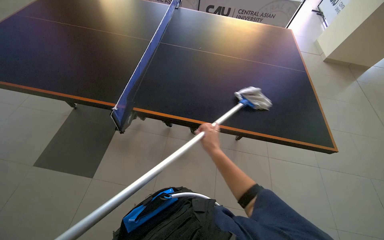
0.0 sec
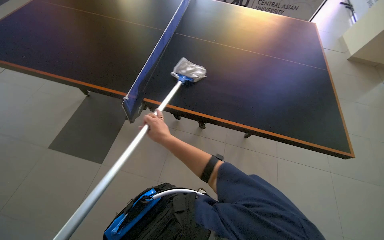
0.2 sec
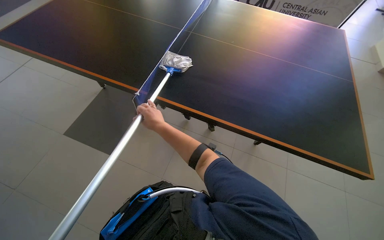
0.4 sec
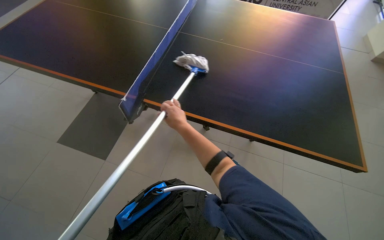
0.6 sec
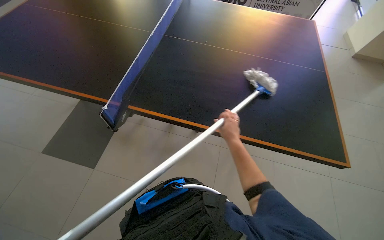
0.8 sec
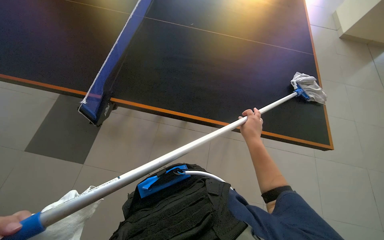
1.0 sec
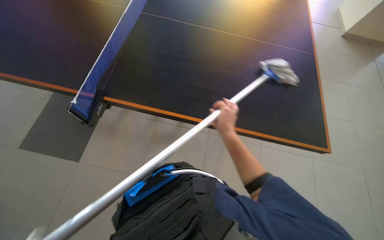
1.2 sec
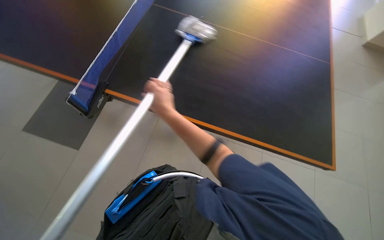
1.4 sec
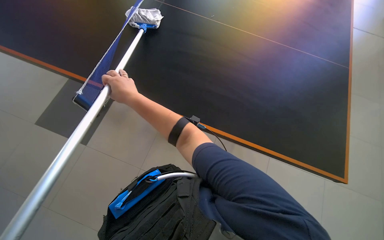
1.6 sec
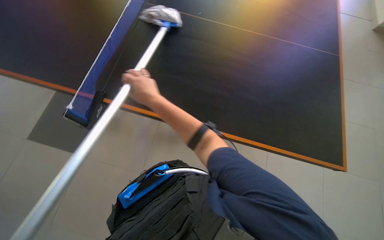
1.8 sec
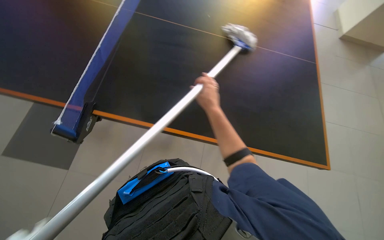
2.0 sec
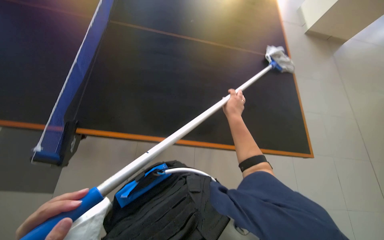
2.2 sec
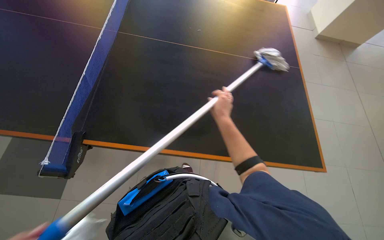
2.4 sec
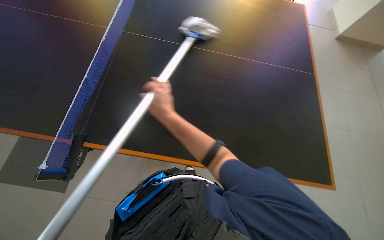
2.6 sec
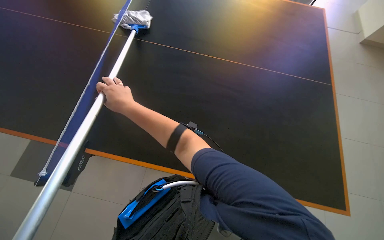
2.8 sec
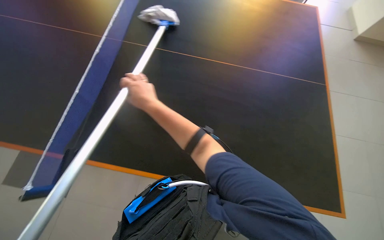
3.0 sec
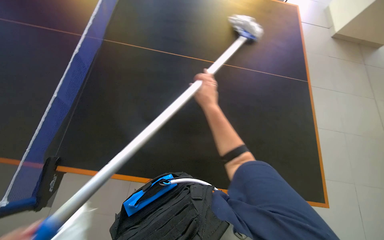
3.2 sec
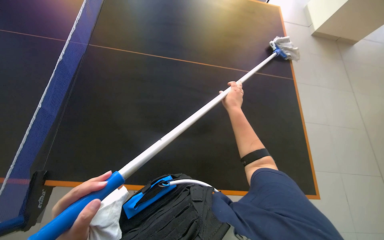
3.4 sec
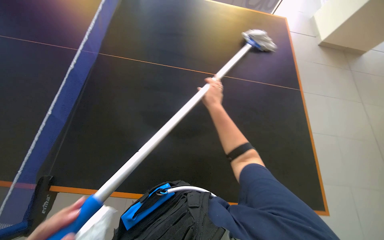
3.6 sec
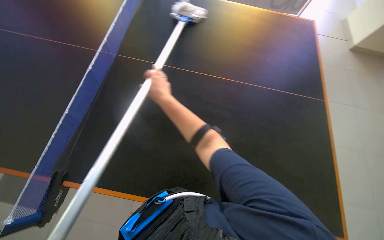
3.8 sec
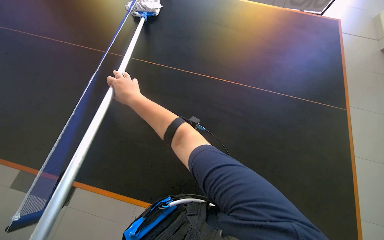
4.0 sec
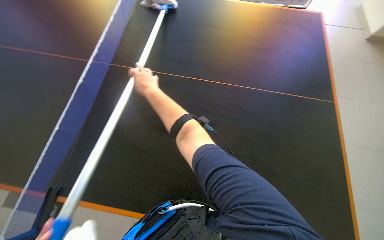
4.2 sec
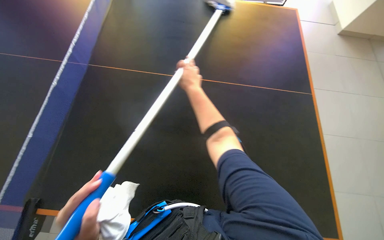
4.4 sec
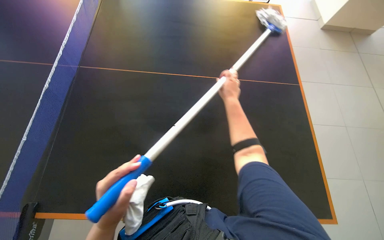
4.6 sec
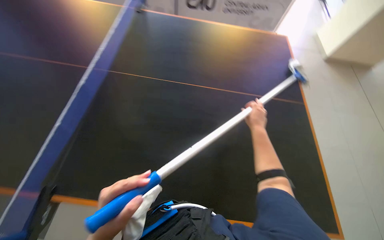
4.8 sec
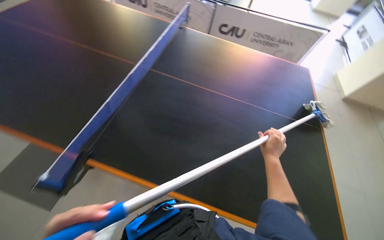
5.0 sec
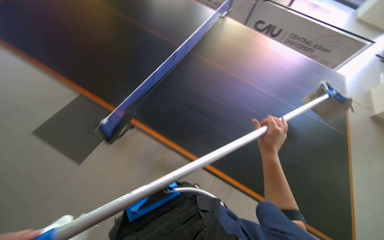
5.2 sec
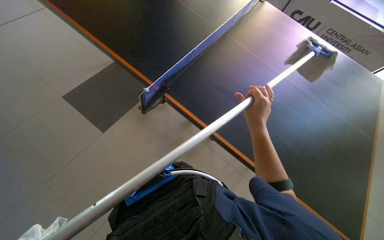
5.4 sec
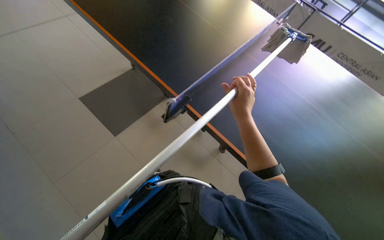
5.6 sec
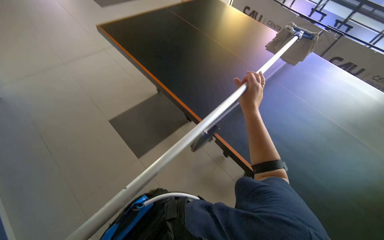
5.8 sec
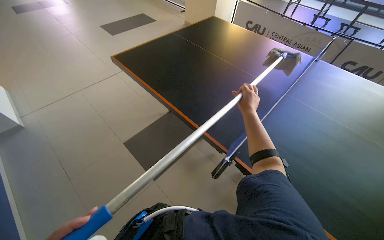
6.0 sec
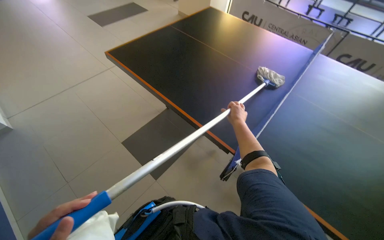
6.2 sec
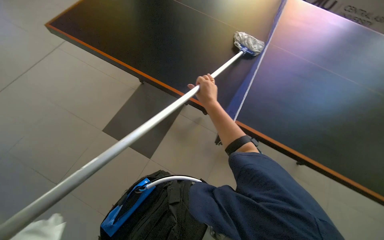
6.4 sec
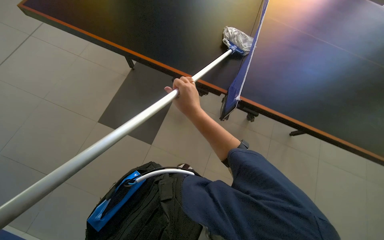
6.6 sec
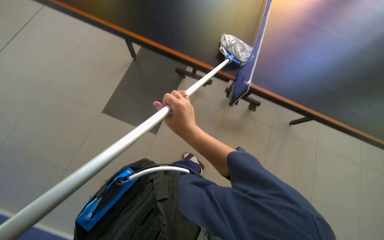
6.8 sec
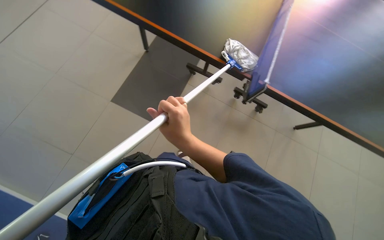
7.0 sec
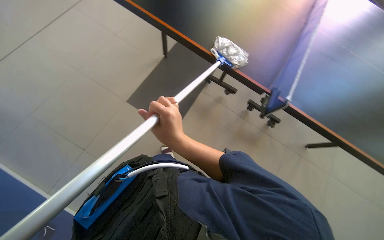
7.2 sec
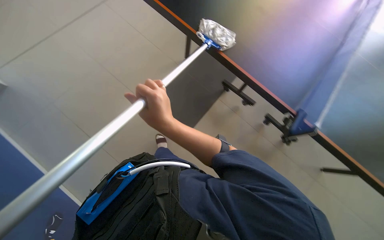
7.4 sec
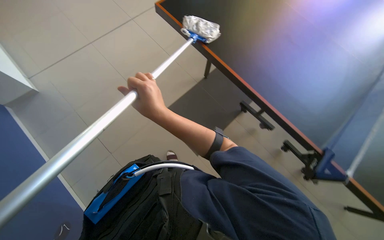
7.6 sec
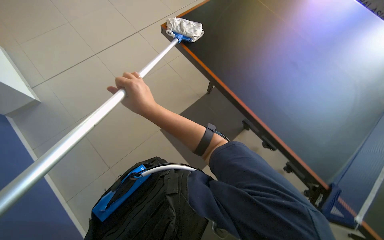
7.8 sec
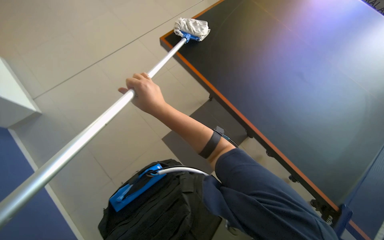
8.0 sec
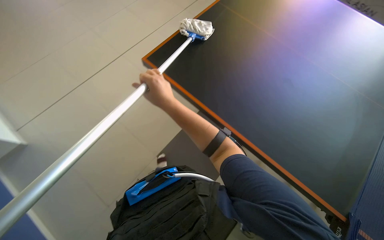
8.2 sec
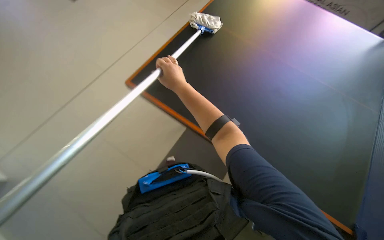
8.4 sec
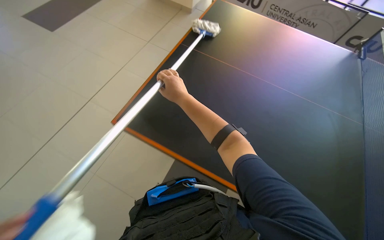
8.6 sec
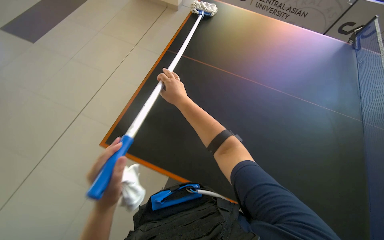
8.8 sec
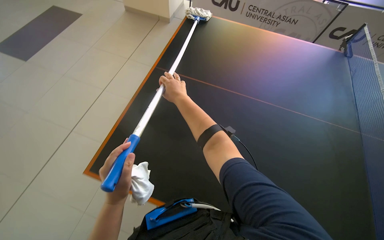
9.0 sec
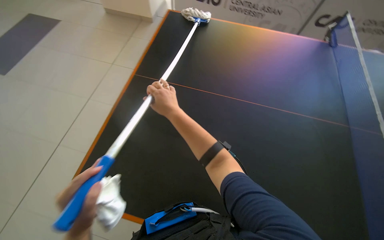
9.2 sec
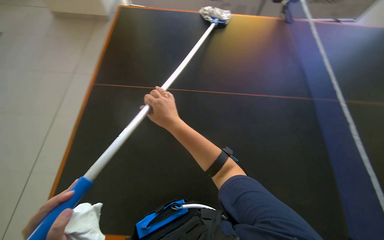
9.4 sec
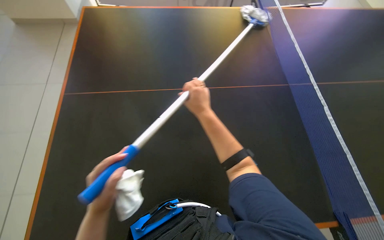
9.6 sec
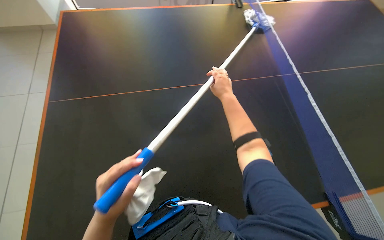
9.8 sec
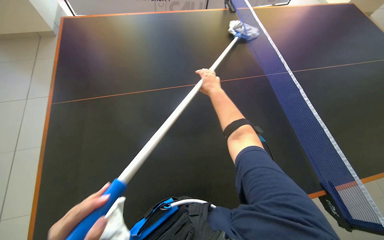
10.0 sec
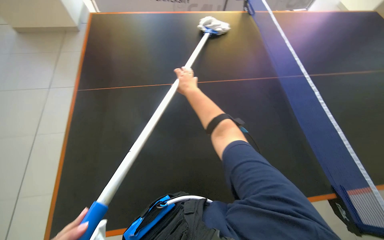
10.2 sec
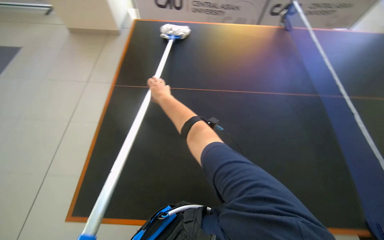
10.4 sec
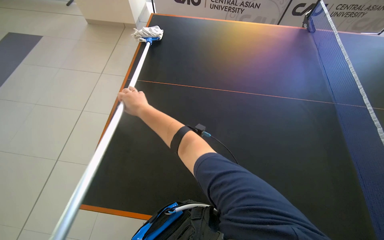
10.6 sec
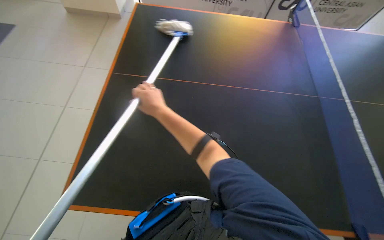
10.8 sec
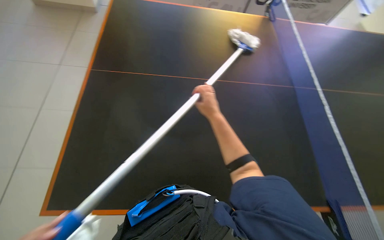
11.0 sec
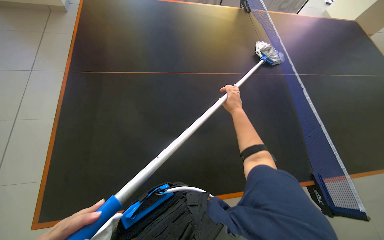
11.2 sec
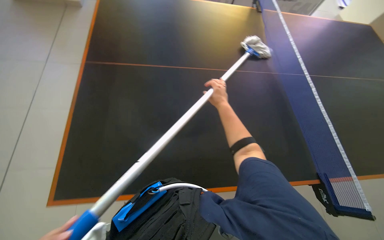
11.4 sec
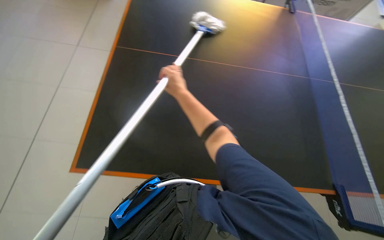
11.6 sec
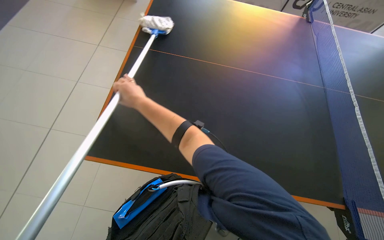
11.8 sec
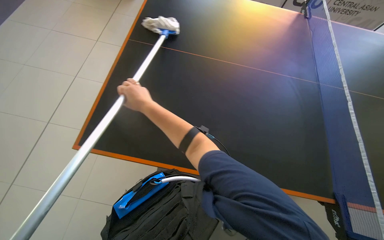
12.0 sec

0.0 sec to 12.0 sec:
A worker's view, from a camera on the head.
Job: wiping surfaces.
The whole recording: Cleaning table surface with mop. The worker cleans the table surface using a mop.
1.6 sec to 3.0 sec: The right hand reaches about 35 cm to the right, then returns.
3.0 sec to 4.4 sec: The right hand moves left and right over roughly 30 cm, changing direction 2 times.
4.4 sec to 6.0 sec: The view pans to the left by approximately 25 degrees. The view tips upward by about 15 degrees. The right hand moves left and right over about 30 cm, changing direction 2 times.
6.0 sec to 7.6 sec: The view tips downward by roughly 15 degrees.
7.6 sec to 9.0 sec: The right hand travels farther from the camera by roughly 20 cm.
10.4 sec to 12.0 sec: The right hand goes left and right, approximately 35 cm each way, reversing 2 times.

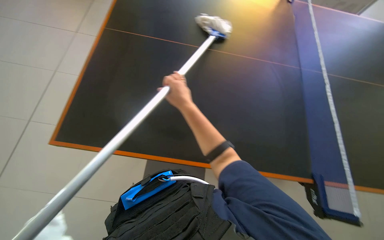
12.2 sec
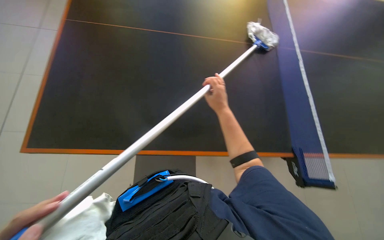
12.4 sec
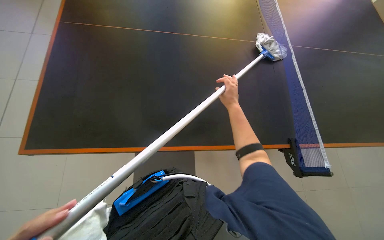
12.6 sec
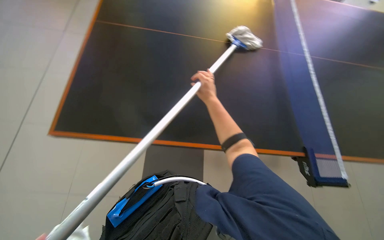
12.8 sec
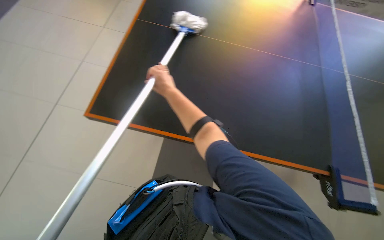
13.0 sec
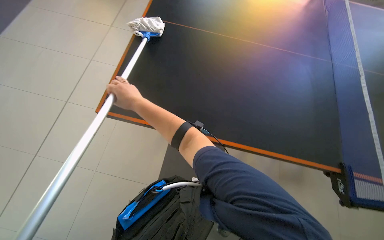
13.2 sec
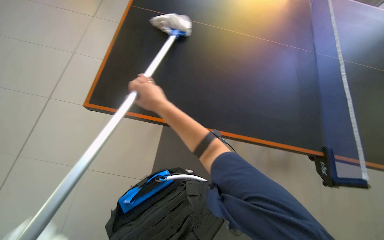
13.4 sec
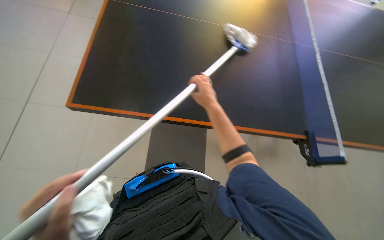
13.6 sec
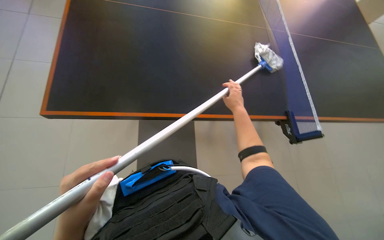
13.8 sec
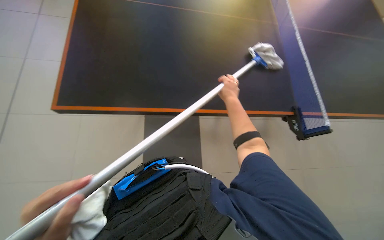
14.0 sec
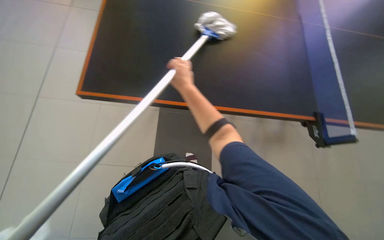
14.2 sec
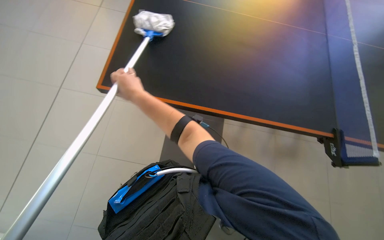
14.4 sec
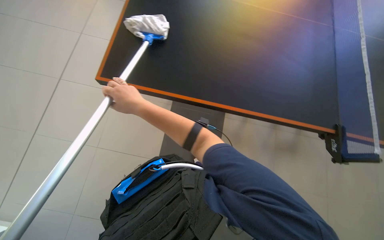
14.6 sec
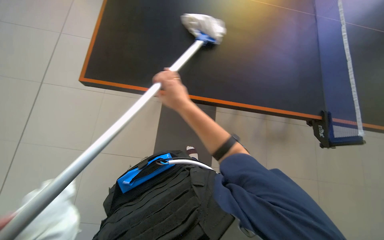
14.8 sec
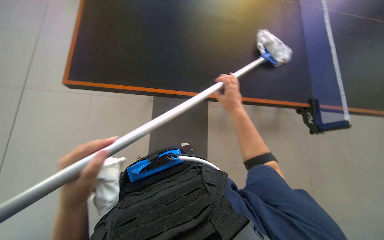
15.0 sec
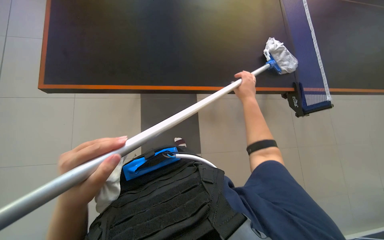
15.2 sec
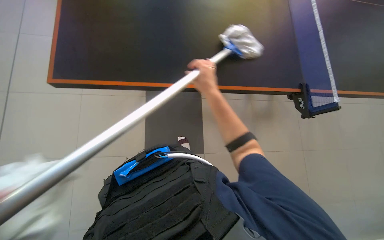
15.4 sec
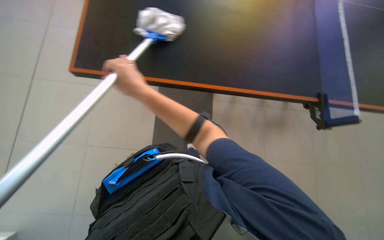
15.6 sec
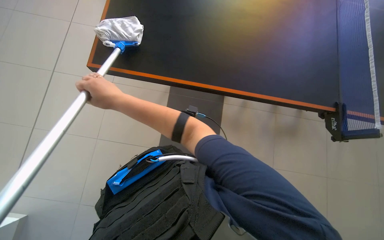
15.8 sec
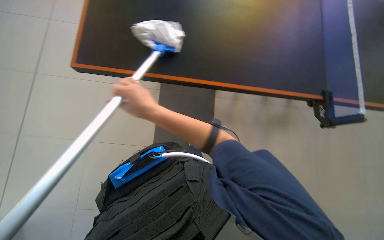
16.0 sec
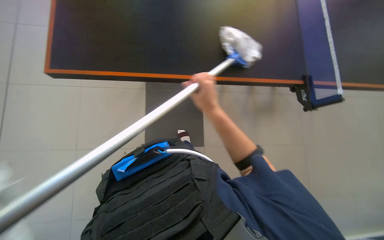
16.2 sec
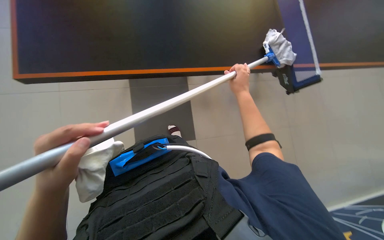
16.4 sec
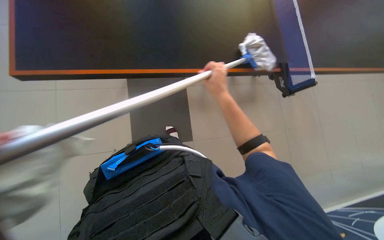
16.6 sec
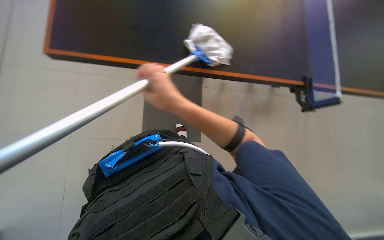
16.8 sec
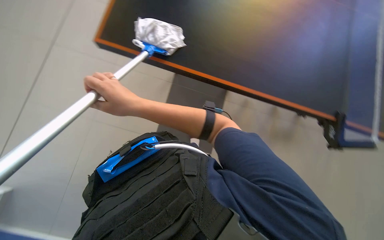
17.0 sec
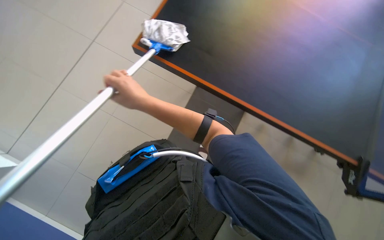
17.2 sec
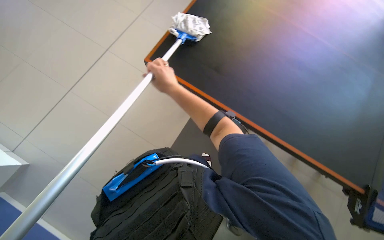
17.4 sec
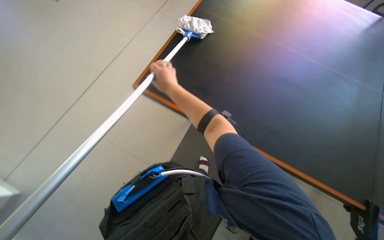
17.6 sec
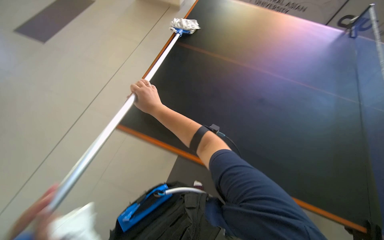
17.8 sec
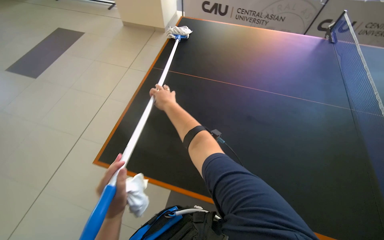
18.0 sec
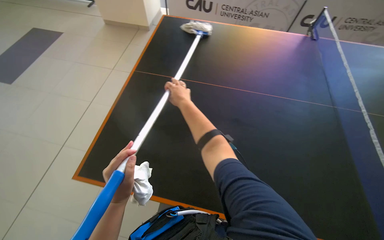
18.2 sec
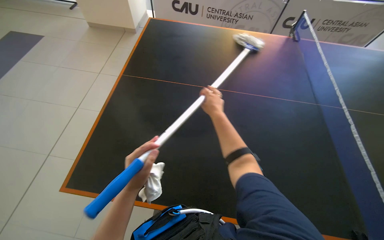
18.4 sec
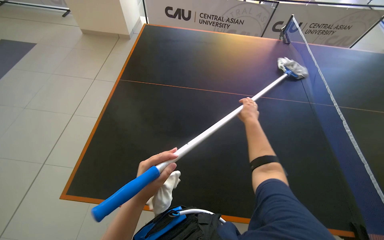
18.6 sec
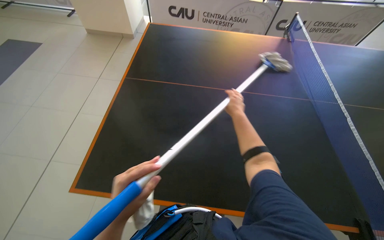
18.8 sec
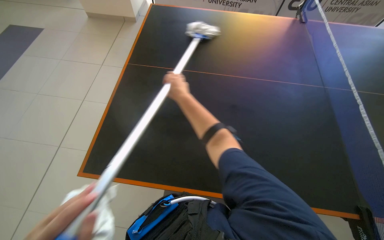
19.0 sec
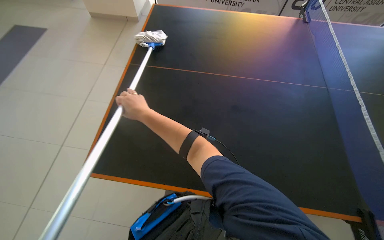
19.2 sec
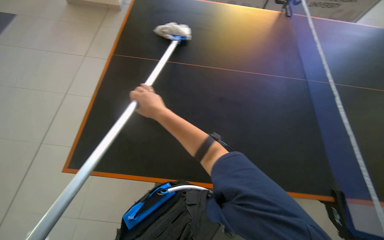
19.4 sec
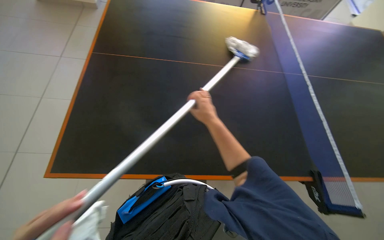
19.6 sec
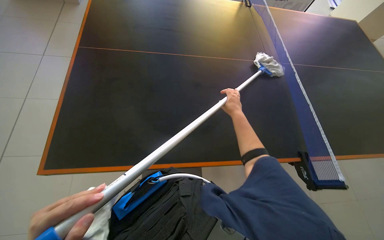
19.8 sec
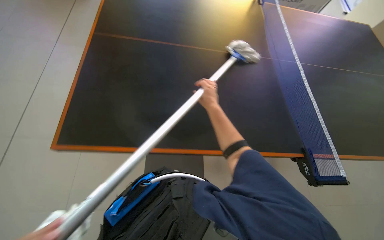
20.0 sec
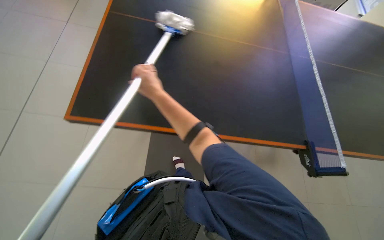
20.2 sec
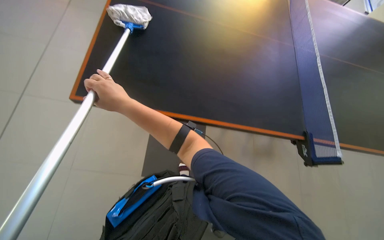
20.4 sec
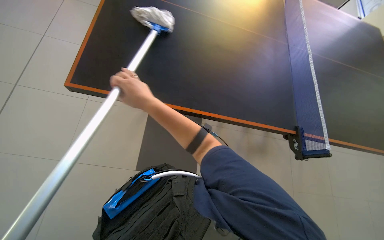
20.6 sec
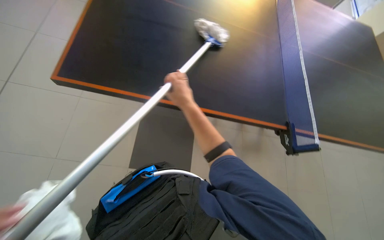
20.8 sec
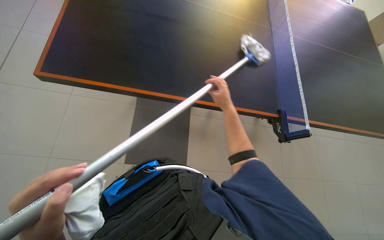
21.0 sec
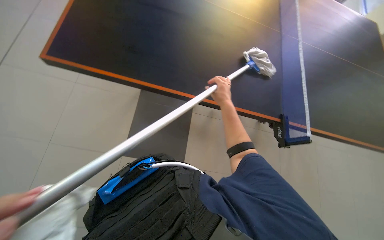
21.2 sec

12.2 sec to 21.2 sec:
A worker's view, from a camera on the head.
Job: wiping surfaces.
The whole recording: Cleaning table surface with mop. The worker cleans the table surface using a mop.
12.2 sec to 13.8 sec: The wearer's head swings some 20 degrees to the right. The right hand goes left and right, some 35 cm each way, reversing 2 times.
13.8 sec to 15.2 sec: The right hand reaches roughly 35 cm to the left, then returns.
15.2 sec to 16.6 sec: The right hand swings left and right, some 40 cm each way, with 2 reversals.
16.6 sec to 18.2 sec: The head turns to the left by approximately 20 degrees. The right hand is displaced to the left by approximately 25 cm.
18.2 sec to 19.8 sec: The wearer's head swings some 20 degrees to the right. The right hand swings left and right, about 35 cm each way, with 2 reversals.
19.8 sec to 21.2 sec: The right hand goes to the left and returns, approximately 50 cm each way.
